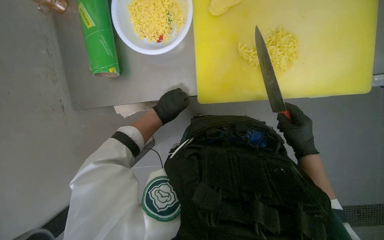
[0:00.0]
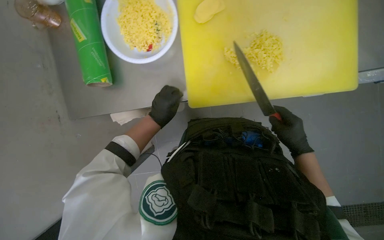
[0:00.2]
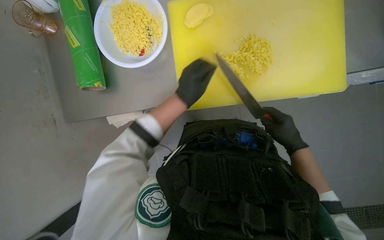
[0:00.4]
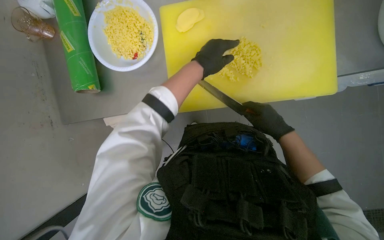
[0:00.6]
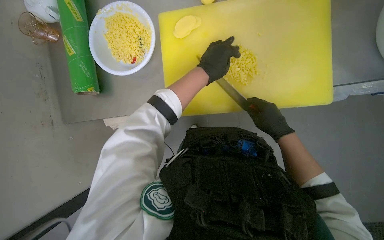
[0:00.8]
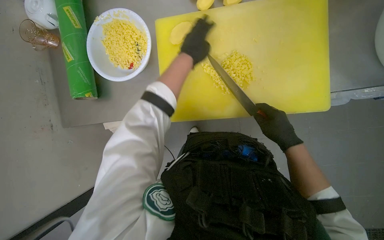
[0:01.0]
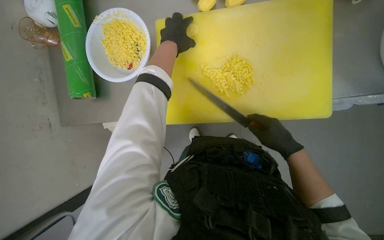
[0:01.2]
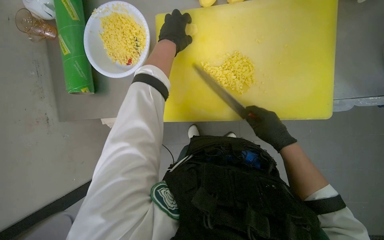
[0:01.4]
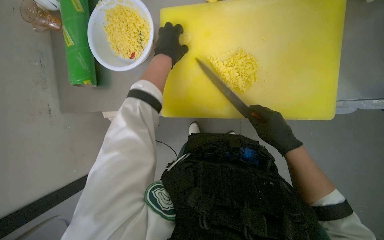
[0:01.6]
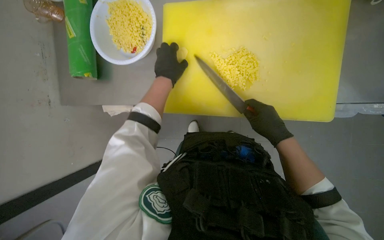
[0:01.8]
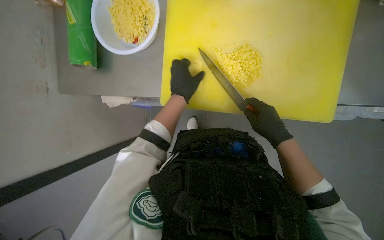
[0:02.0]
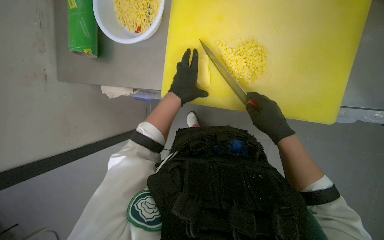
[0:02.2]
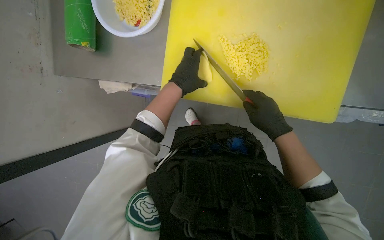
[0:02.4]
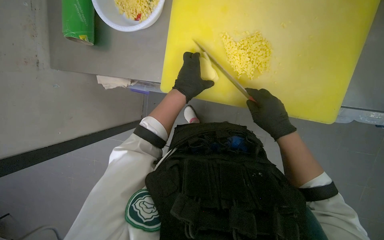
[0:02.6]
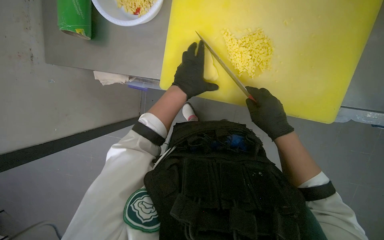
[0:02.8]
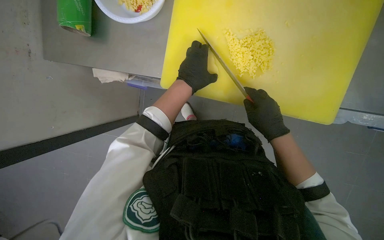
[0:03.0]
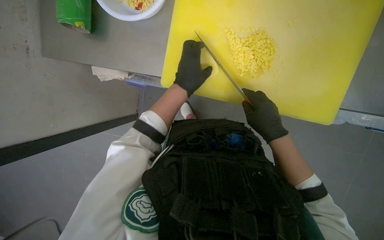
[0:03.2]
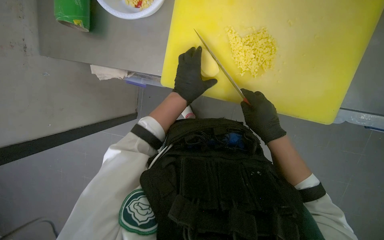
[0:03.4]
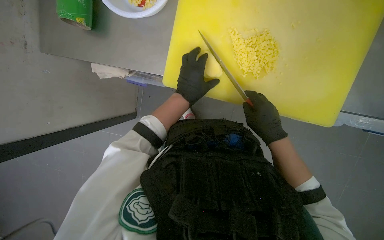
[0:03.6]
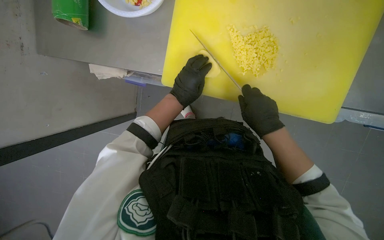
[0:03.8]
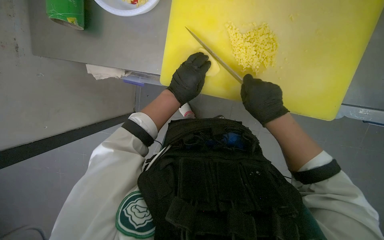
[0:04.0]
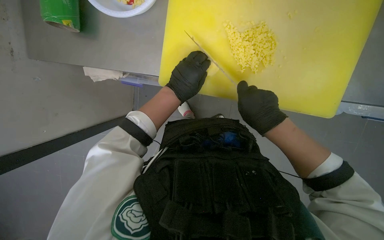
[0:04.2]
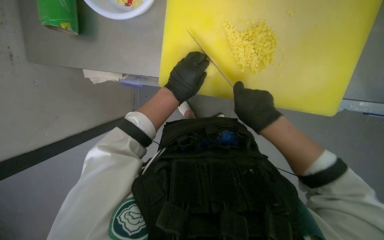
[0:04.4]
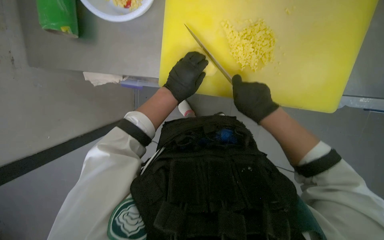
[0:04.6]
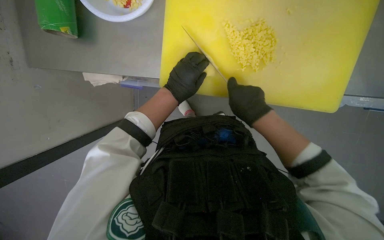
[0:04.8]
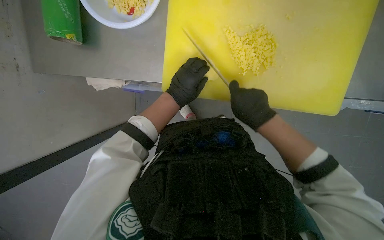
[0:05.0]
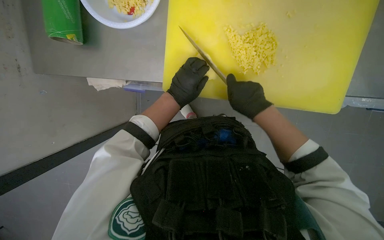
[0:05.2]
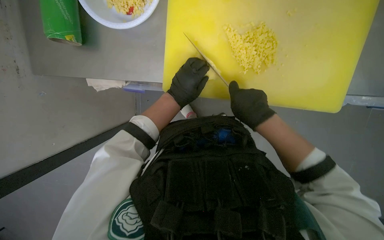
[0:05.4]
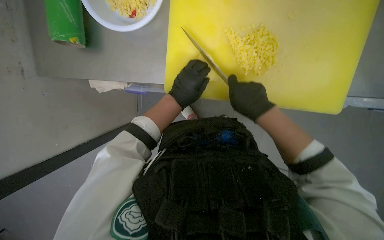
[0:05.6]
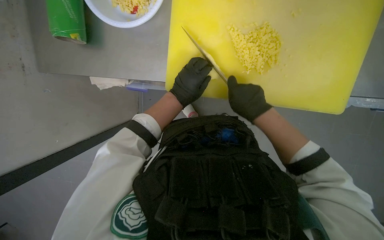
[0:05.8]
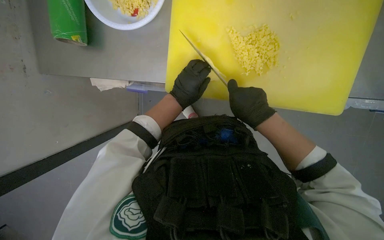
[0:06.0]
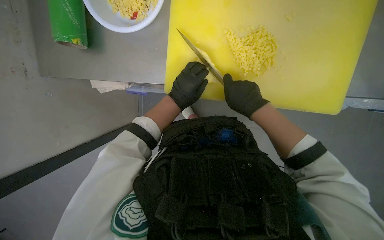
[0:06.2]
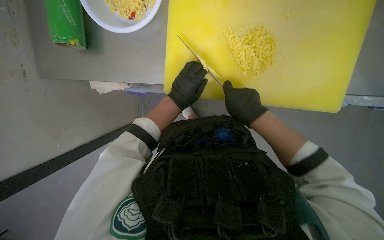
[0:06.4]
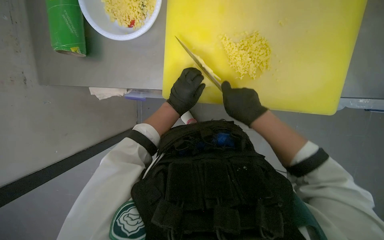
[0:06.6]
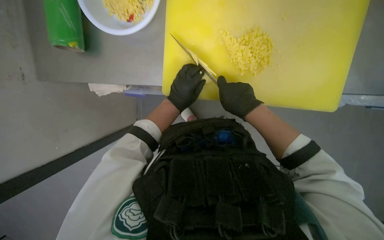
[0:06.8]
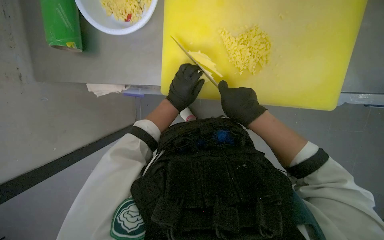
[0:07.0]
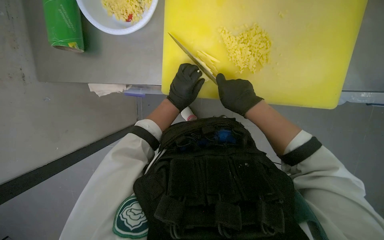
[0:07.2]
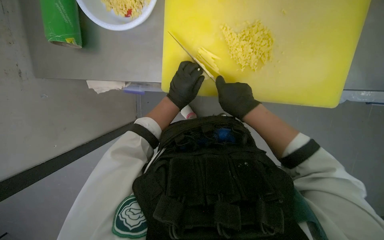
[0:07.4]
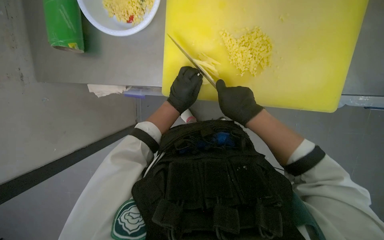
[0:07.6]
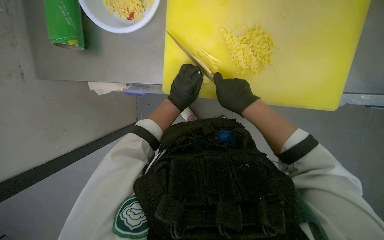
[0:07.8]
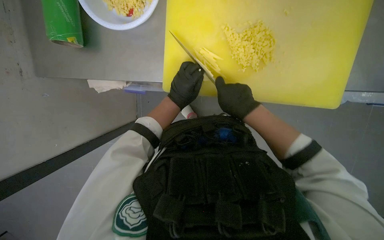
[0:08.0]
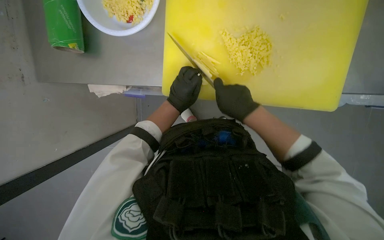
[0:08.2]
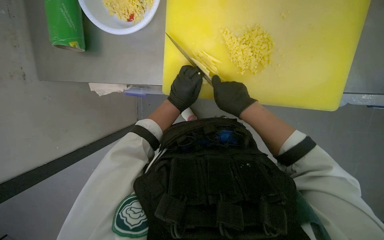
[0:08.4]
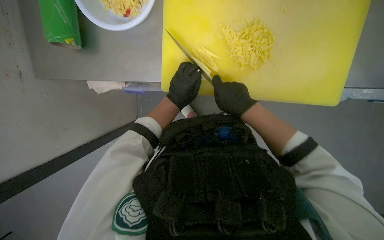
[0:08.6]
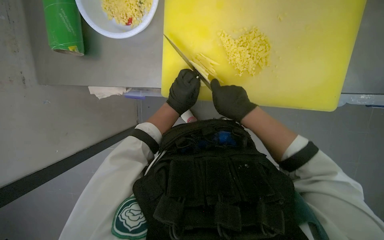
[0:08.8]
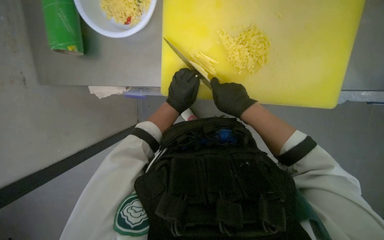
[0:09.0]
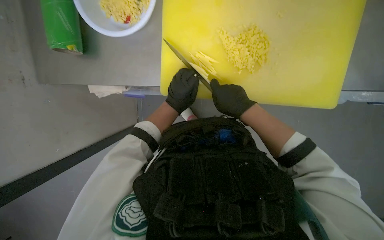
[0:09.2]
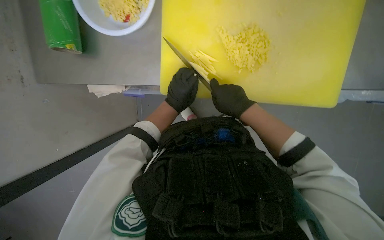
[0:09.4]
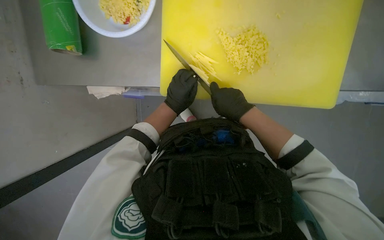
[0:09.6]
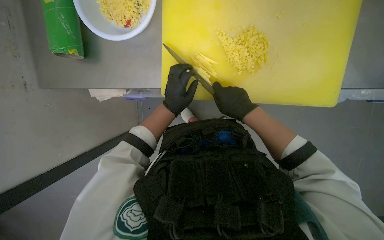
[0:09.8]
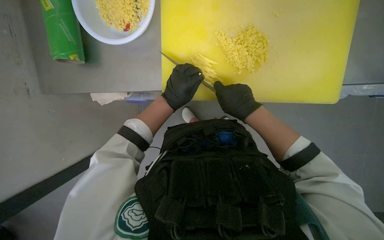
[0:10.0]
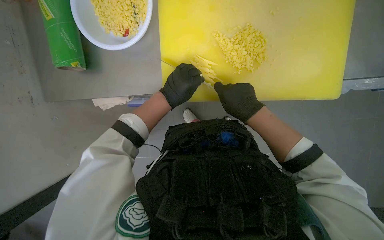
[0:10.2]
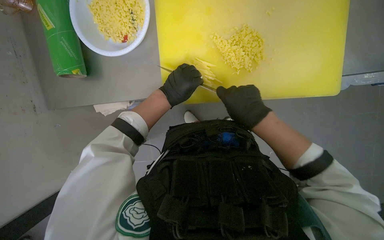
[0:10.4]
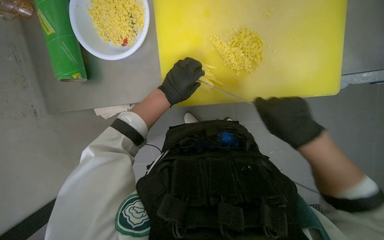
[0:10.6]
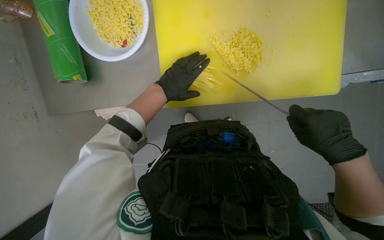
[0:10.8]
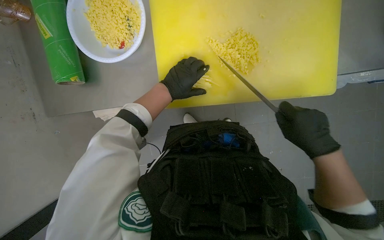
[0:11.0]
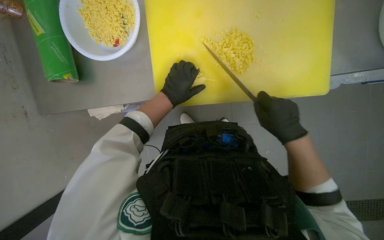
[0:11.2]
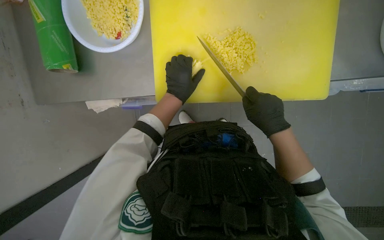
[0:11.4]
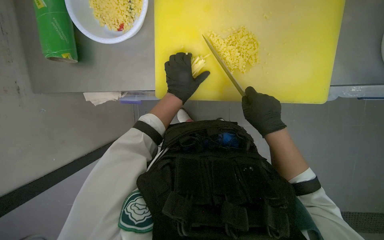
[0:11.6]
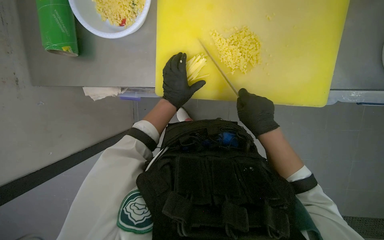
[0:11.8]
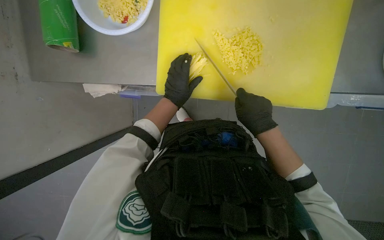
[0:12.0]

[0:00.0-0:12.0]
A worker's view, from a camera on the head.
Job: preparing food.
The whole recording: Slicing and dicing potatoes. The worker slices and dices potatoes on a yellow cutting board, then transfers them to a white bowl.
0:00.0 to 0:01.6: The left hand shifts about 25 cm up the picture and nearer to the camera.
0:01.6 to 0:03.0: The left hand travels down the picture by approximately 15 cm.
0:03.0 to 0:06.0: The hands work in one place, with small movements.
0:06.0 to 0:10.4: The hands work in one place, with small movements.
0:10.4 to 0:12.0: The right hand reaches some 15 cm to the right, then returns.

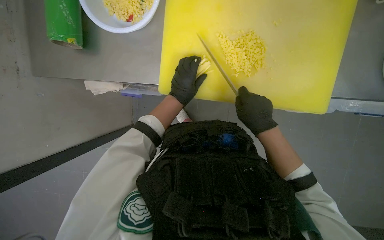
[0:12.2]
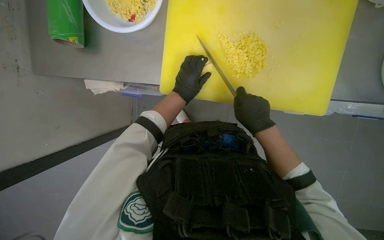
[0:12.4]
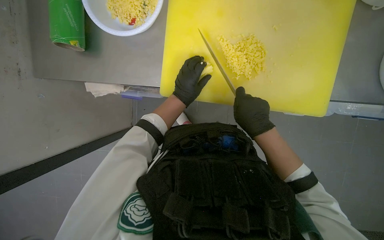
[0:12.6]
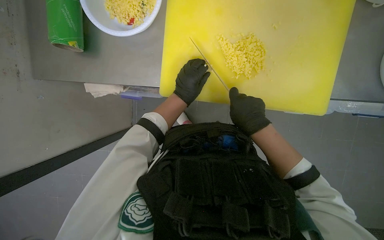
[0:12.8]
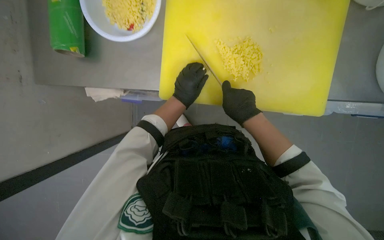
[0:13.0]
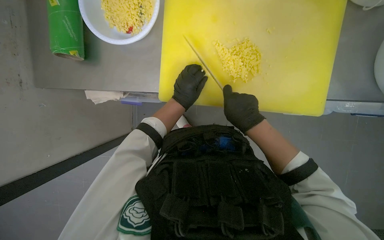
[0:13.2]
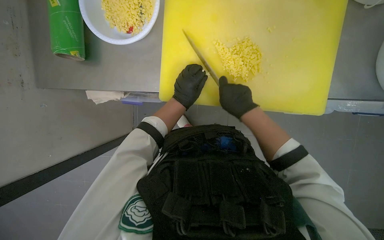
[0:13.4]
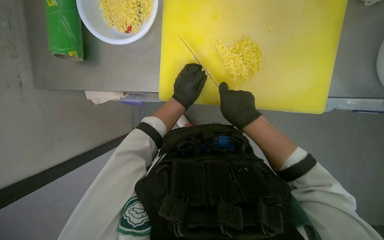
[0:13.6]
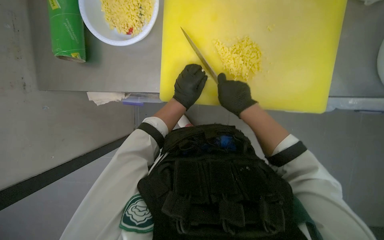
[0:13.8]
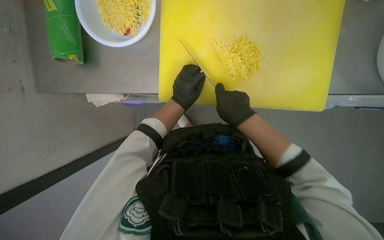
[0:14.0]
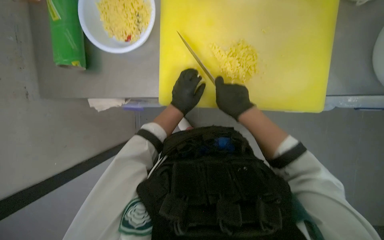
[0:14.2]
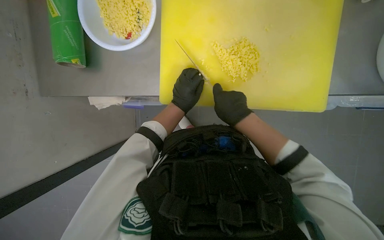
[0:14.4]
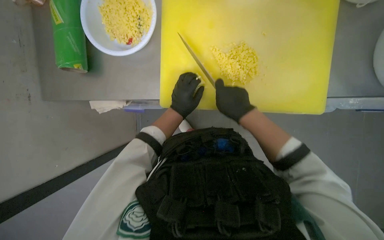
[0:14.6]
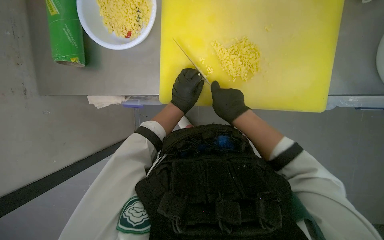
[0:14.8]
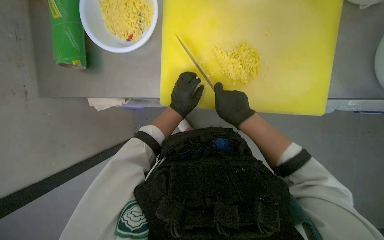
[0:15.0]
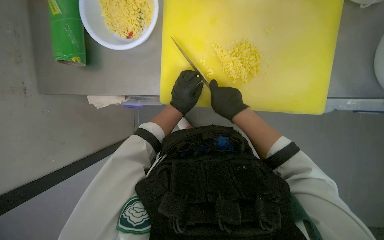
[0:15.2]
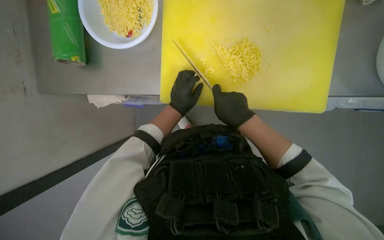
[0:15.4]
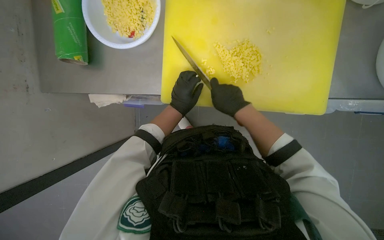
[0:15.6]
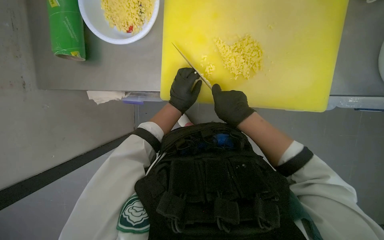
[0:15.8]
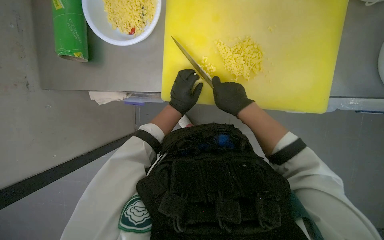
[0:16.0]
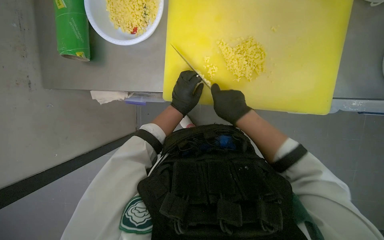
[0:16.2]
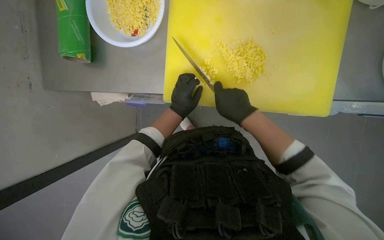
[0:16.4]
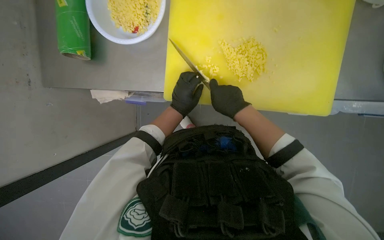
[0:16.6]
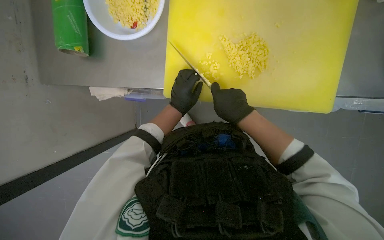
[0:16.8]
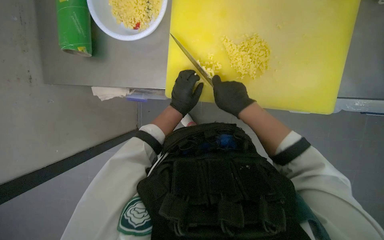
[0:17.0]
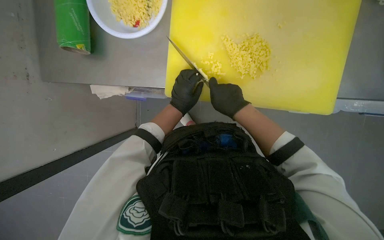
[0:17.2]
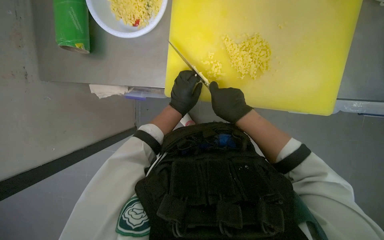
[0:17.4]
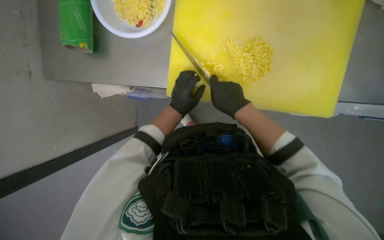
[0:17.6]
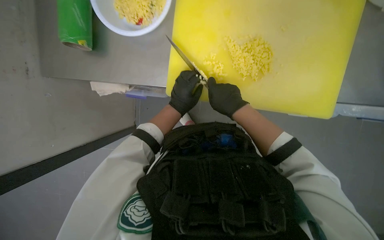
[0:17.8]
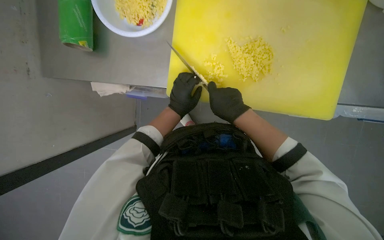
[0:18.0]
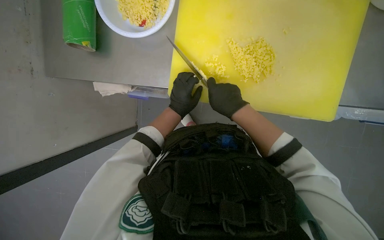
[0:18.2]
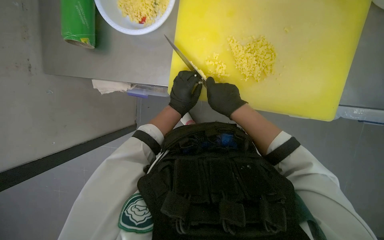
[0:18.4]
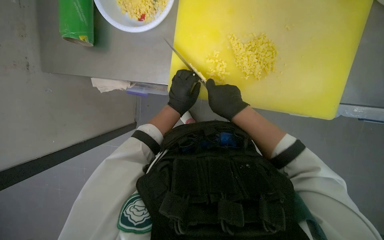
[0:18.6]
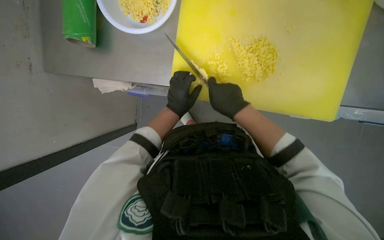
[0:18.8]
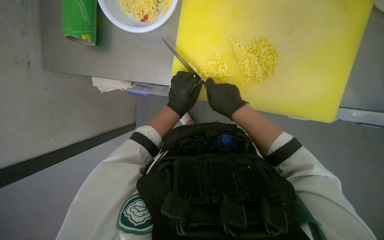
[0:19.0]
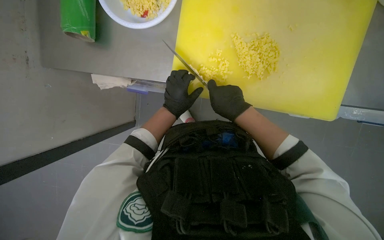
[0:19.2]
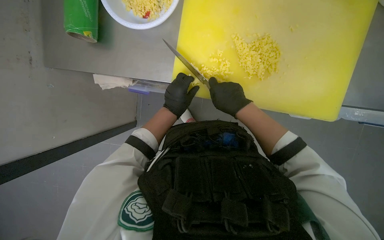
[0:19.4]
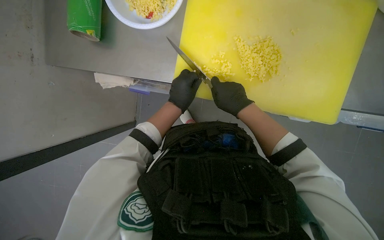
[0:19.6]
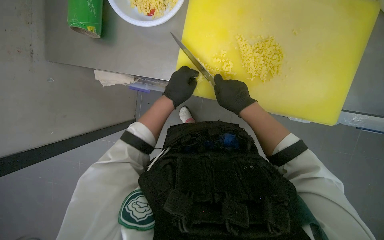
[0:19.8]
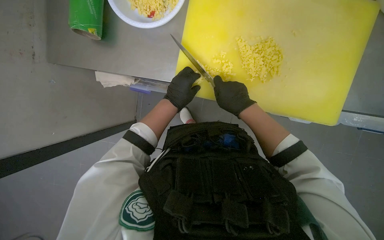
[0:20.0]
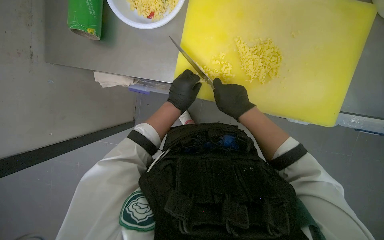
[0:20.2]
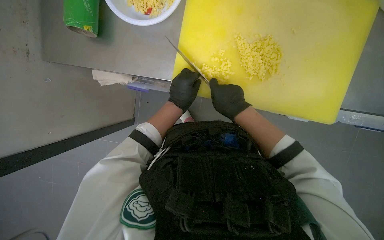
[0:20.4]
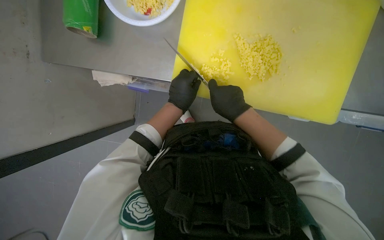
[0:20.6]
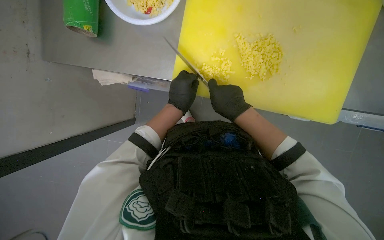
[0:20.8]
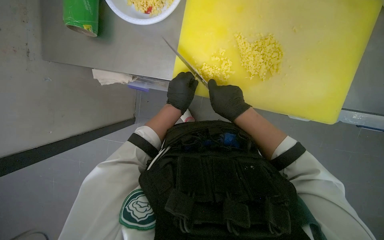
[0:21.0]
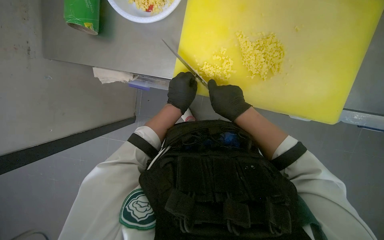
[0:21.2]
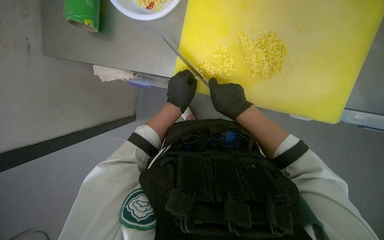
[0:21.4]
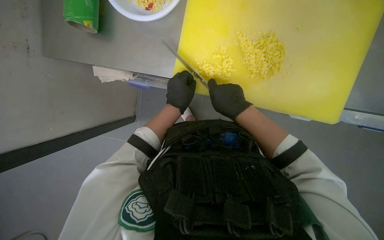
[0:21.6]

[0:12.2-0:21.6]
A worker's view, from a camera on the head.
Job: preparing food.
The whole recording: Slicing and dicing potatoes. The worker slices and dices potatoes on a yellow cutting board, then transfers them to a white bowl.
0:12.2 to 0:17.0: The hands stay close to where they were, moving slightly.
0:17.0 to 0:21.6: The hands work in one place, with small movements.
